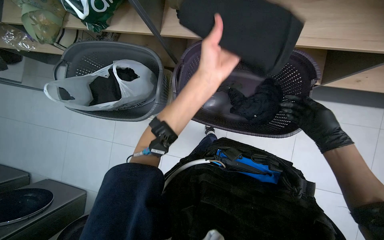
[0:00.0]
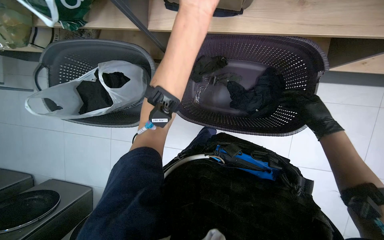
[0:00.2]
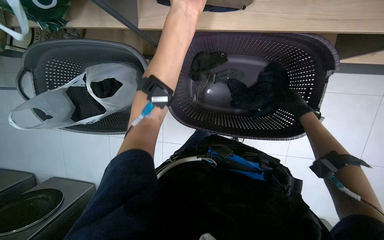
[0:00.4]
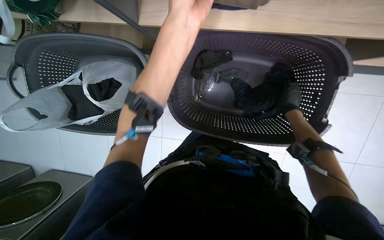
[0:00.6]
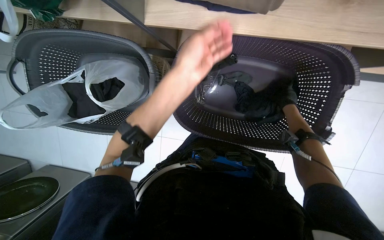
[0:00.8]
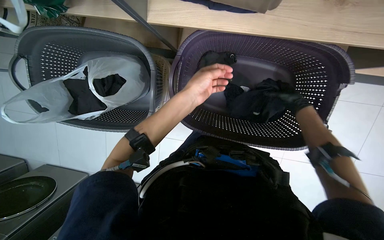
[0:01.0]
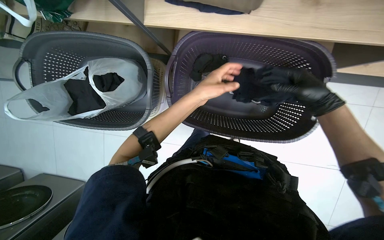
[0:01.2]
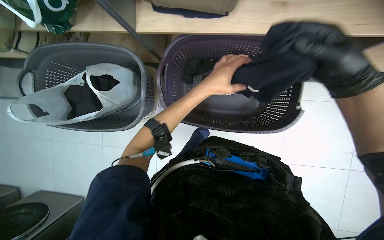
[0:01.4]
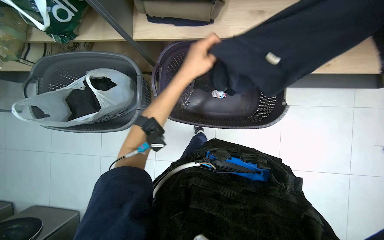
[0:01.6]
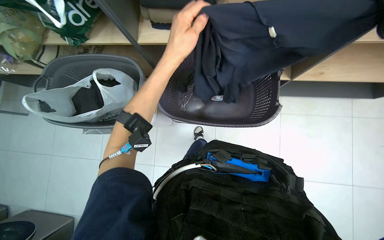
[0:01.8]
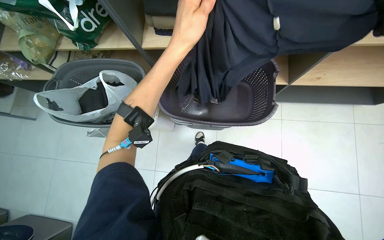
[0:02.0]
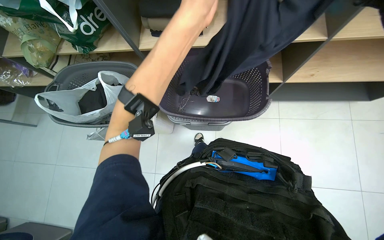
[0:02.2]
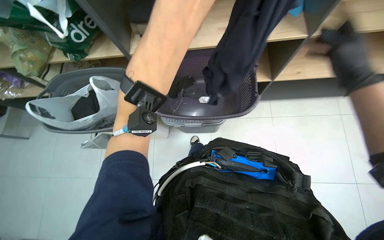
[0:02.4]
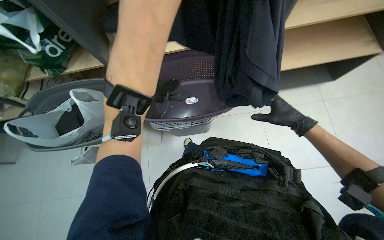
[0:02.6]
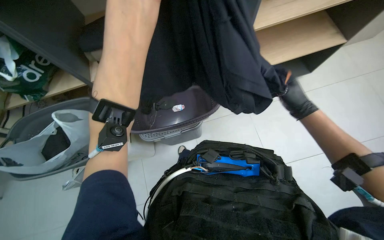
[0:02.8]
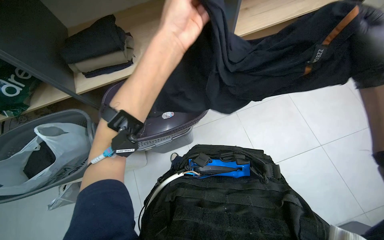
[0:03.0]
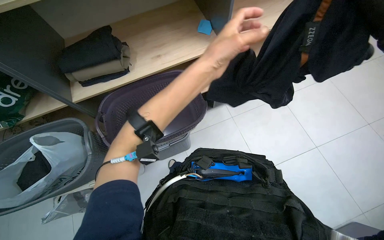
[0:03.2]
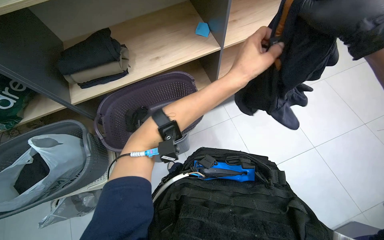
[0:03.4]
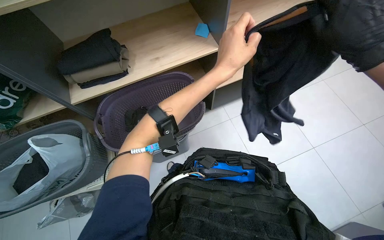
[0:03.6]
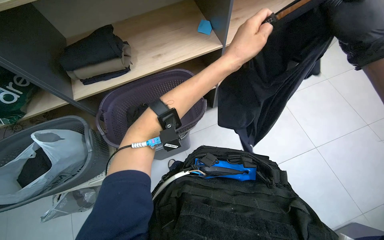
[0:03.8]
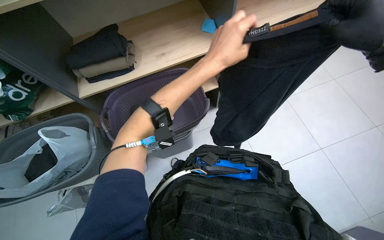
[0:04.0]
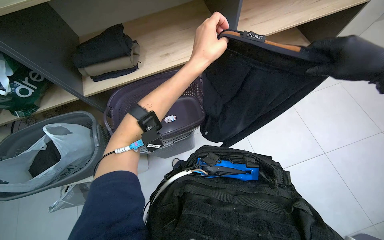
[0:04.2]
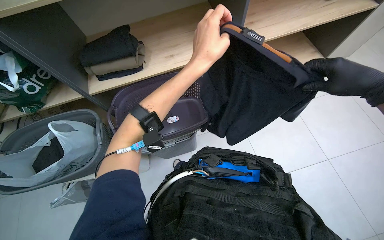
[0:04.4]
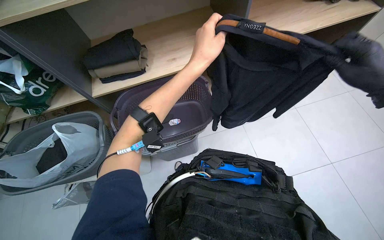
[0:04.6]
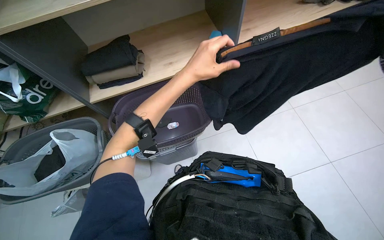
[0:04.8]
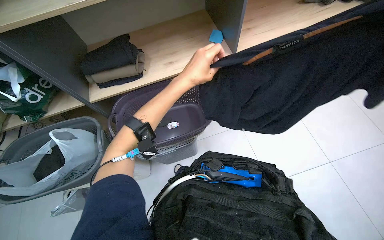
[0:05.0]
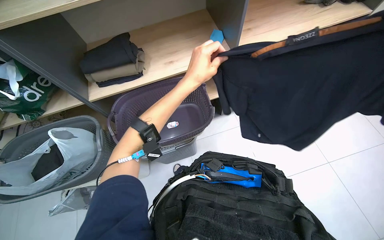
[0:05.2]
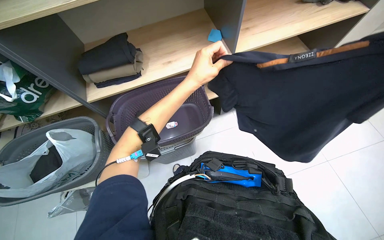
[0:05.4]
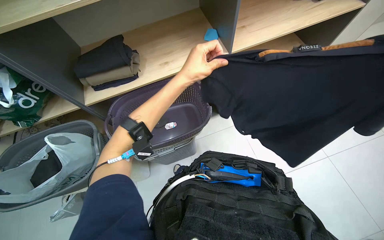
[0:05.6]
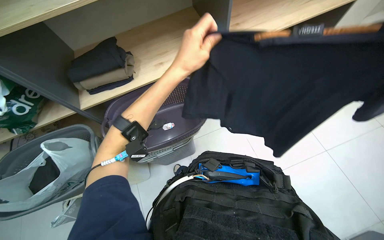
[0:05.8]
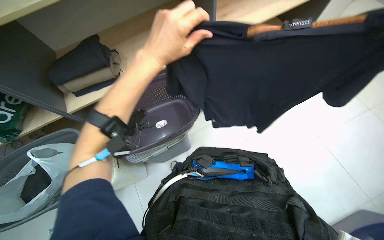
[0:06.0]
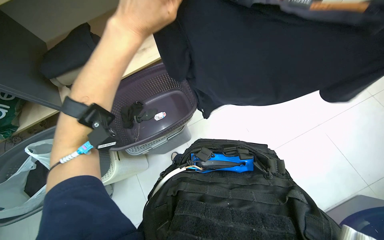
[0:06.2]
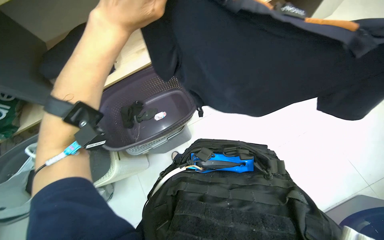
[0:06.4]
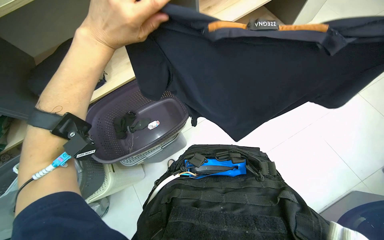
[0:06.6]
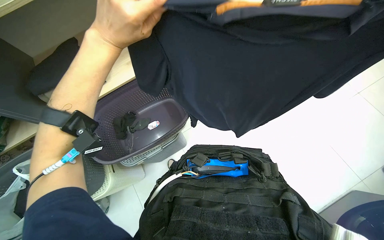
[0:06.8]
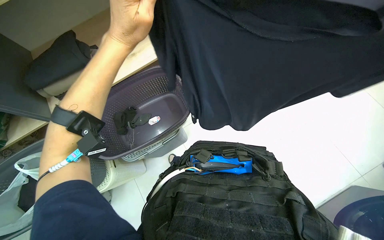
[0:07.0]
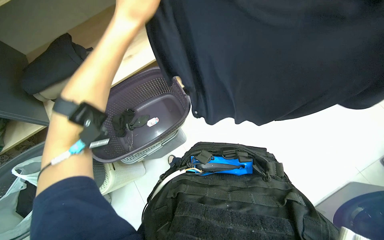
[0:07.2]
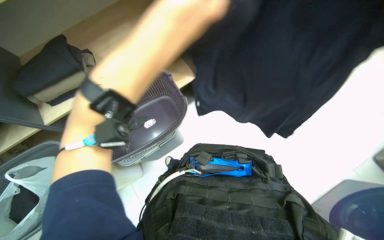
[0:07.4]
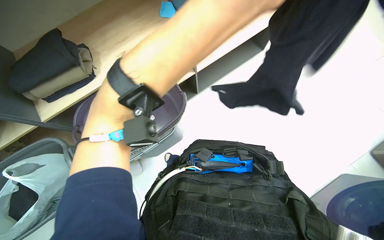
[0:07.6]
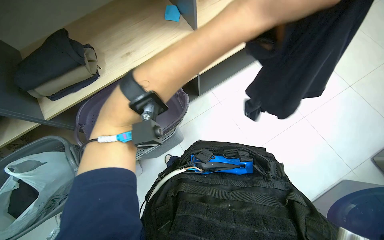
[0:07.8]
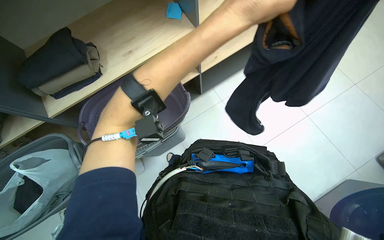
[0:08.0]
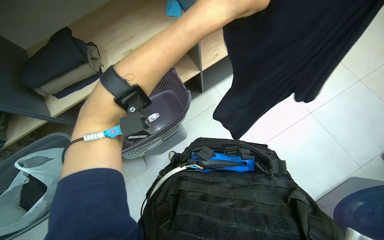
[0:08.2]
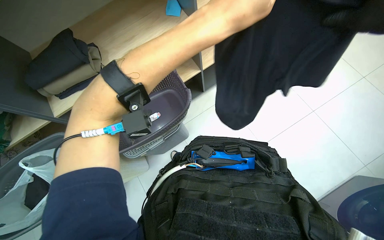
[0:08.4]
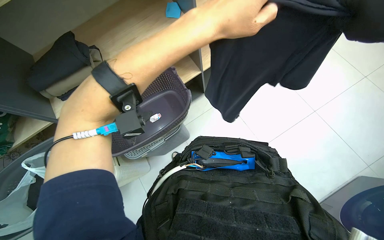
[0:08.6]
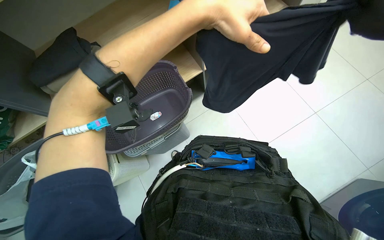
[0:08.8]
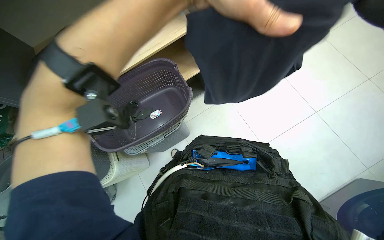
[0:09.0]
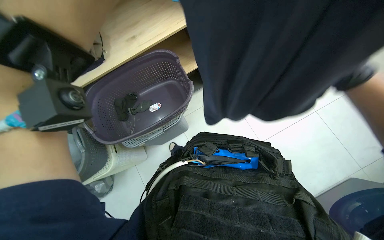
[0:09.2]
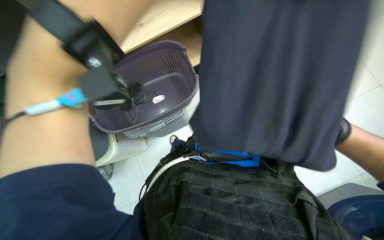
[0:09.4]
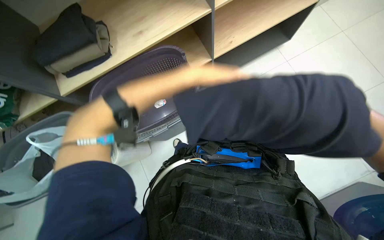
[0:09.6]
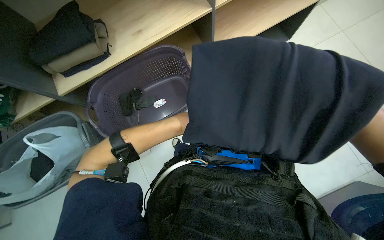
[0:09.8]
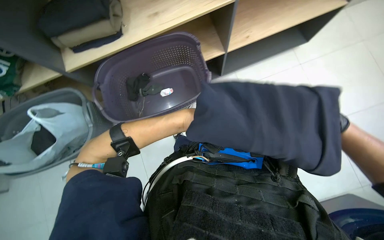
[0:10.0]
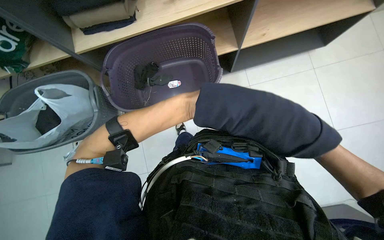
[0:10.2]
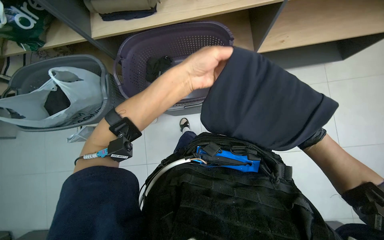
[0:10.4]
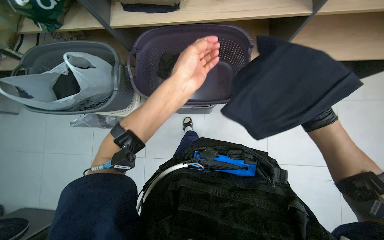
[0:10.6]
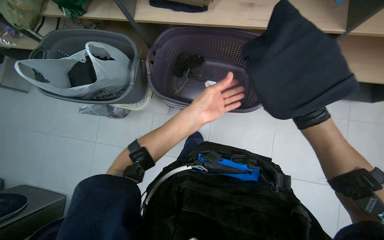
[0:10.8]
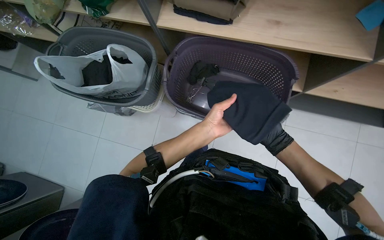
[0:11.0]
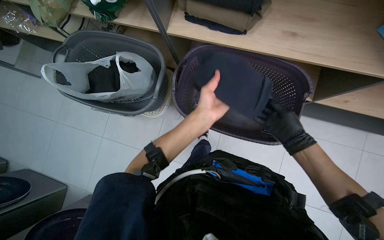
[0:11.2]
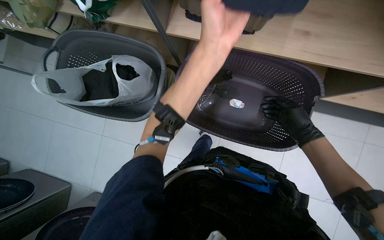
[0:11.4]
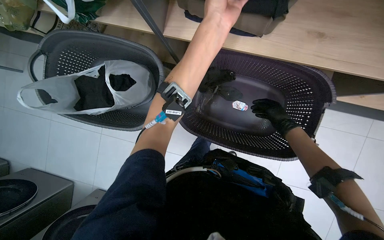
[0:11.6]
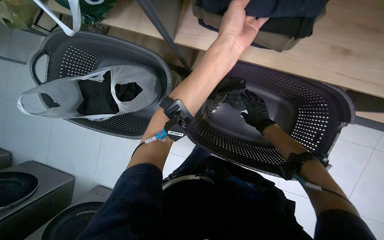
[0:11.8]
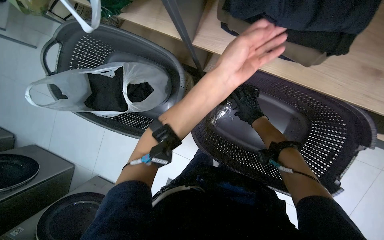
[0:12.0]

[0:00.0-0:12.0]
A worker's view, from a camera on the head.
Job: managing laundry.
The whole recording: Sorting clothes from laundry basket. The worker sorts clothes by picking them from bags and inspecting them before placing them into laundry baskets.
0:00.0 to 0:01.6: The left hand travels up the picture and back again, approximately 20 cm each way.
0:01.6 to 0:03.0: The view tilts some 15 degrees upward. The left hand goes about 20 cm nearer to the camera.
0:04.4 to 0:06.0: The left hand travels farther from the camera and back again, about 10 cm each way.
0:09.0 to 0:10.4: The left hand swings up and down the picture, roughly 40 cm each way, with 2 reversals.
0:10.4 to 0:12.0: The left hand travels up the picture and back again, some 30 cm each way.

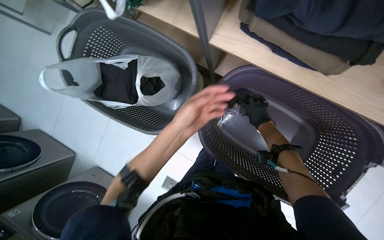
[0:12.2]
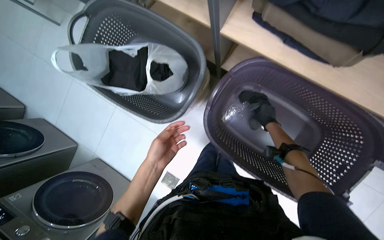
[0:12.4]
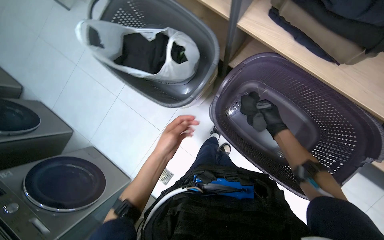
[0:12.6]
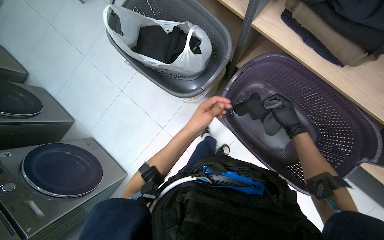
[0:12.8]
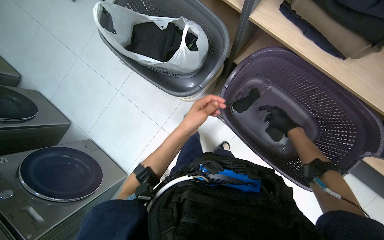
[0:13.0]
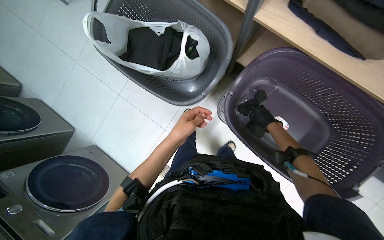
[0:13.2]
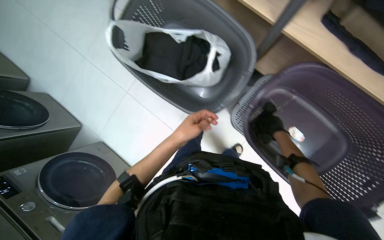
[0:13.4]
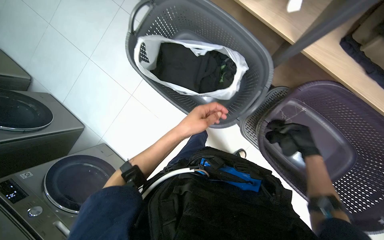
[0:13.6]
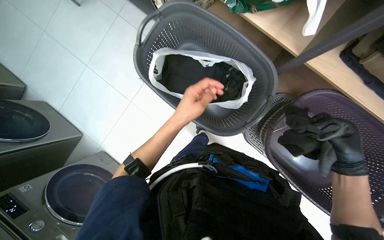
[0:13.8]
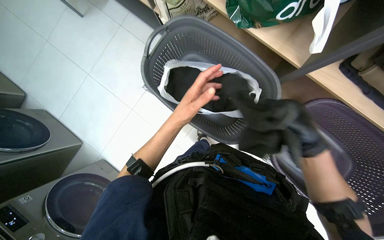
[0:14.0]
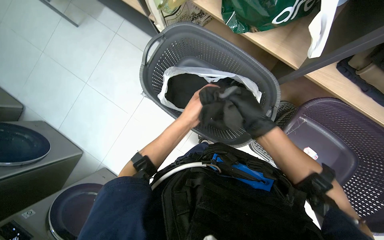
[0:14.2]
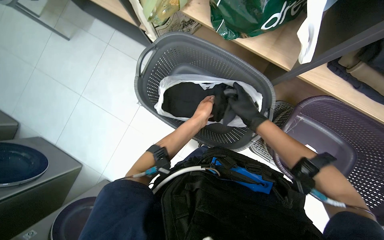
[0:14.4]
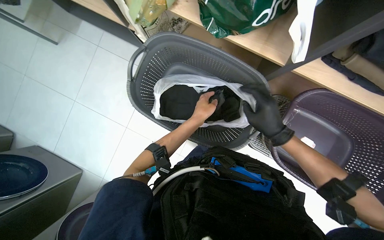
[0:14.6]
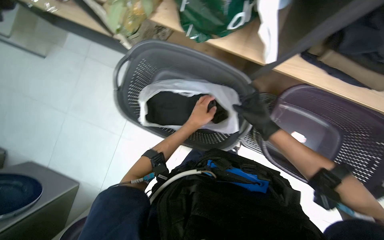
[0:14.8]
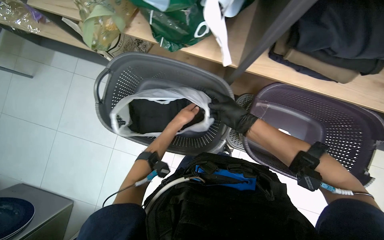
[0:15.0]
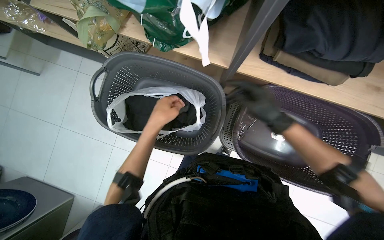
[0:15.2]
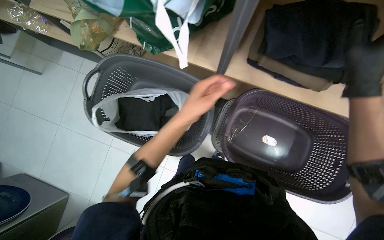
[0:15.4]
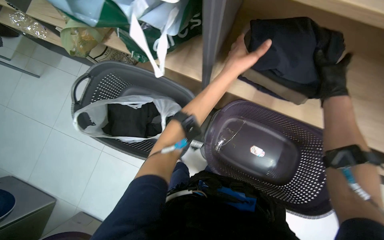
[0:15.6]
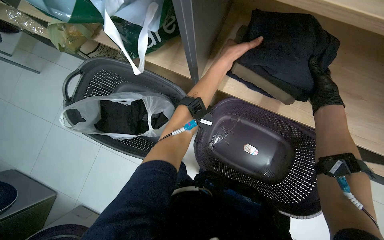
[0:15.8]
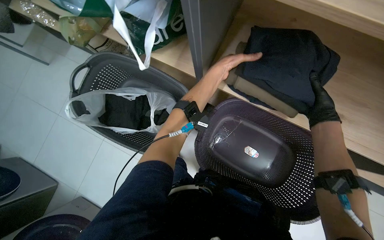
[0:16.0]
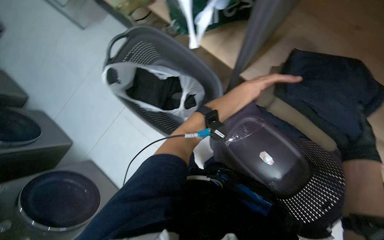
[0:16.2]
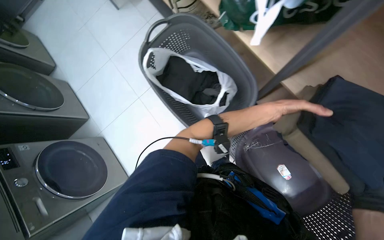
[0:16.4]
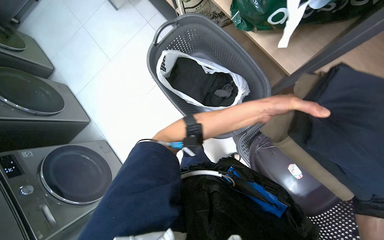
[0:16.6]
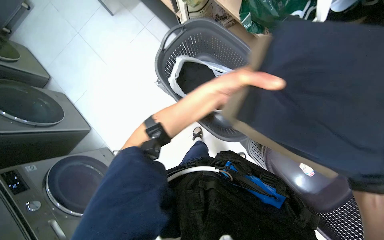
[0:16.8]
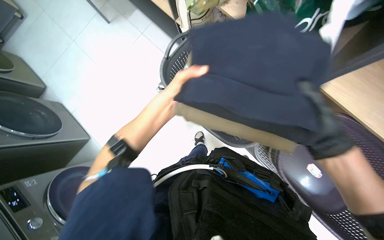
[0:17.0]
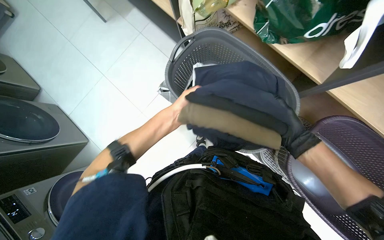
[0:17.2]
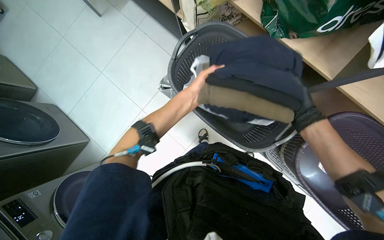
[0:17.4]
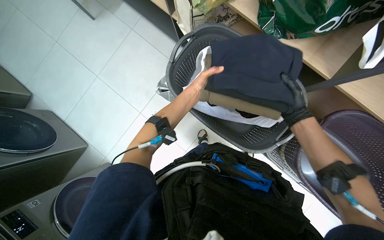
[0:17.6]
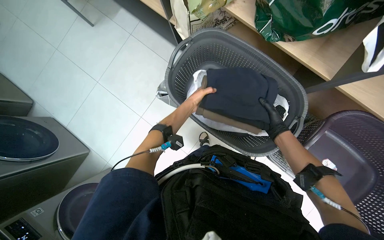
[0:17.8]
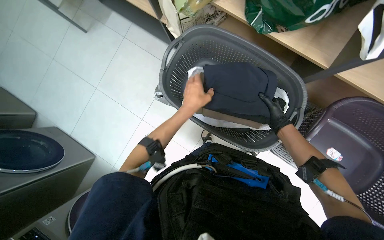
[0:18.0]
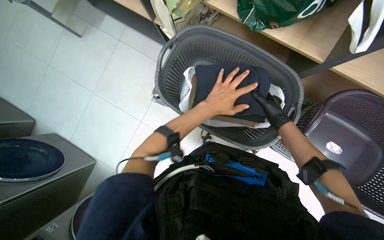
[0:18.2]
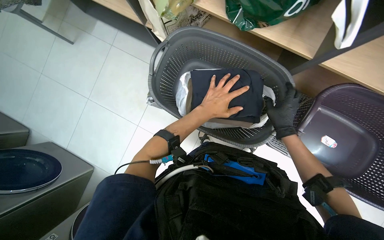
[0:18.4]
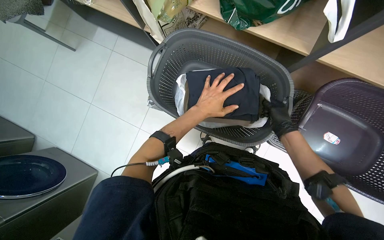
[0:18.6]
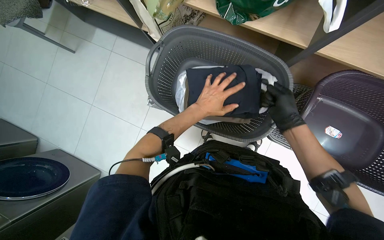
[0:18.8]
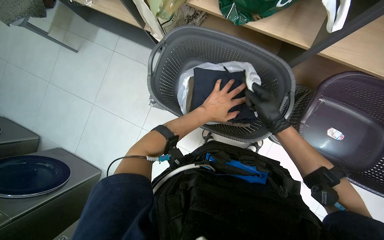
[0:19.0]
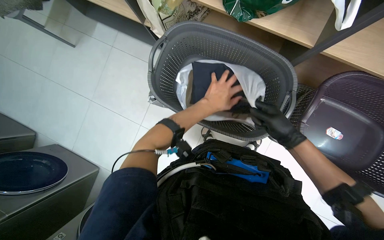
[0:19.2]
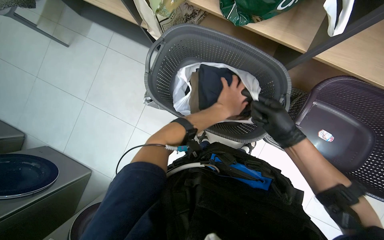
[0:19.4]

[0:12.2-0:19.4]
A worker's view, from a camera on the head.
Job: managing laundry.
The whole recording: Sorting clothes from laundry basket. The worker sorts clothes by picking them from bags and inspecting them before placing them into laundry baskets.
0:12.2 to 0:13.6: The right hand heads nearer to the camera, covering roughly 10 cm.
0:13.6 to 0:15.0: The right hand moves to the left and up the picture, about 20 cm. The left hand travels farther from the camera by about 10 cm.
0:15.0 to 0:16.6: The head turns to the left by roughly 35 degrees.
0:16.6 to 0:18.0: The left hand goes some 35 cm to the left.
0:18.0 to 0:19.4: The left hand moves to the right, approximately 15 cm; the right hand heads nearer to the camera, covering roughly 20 cm.
